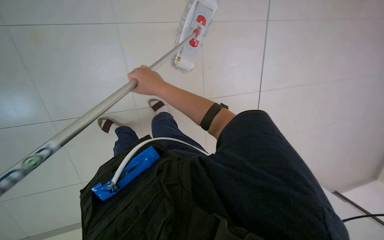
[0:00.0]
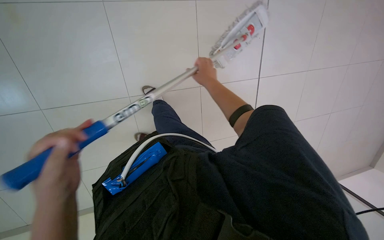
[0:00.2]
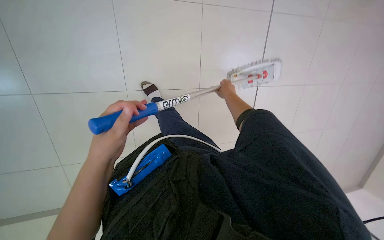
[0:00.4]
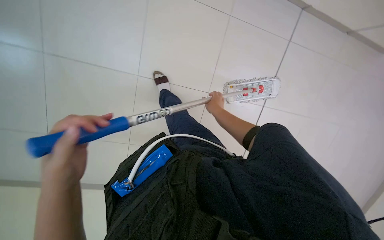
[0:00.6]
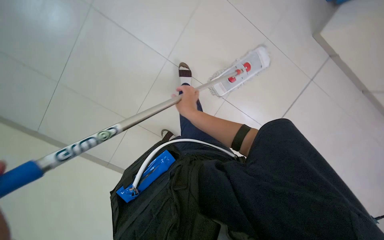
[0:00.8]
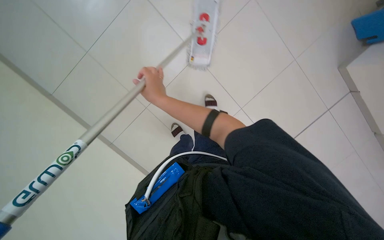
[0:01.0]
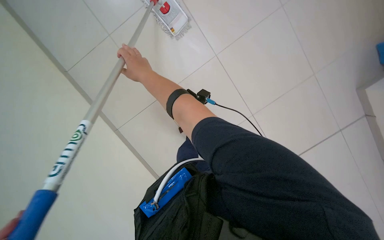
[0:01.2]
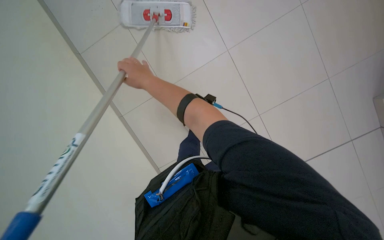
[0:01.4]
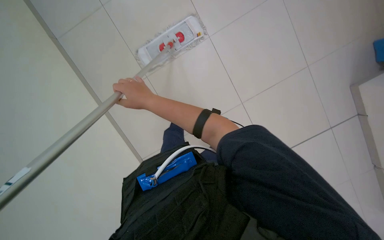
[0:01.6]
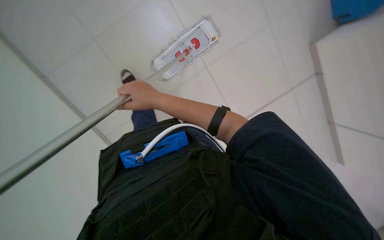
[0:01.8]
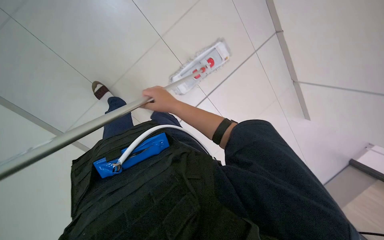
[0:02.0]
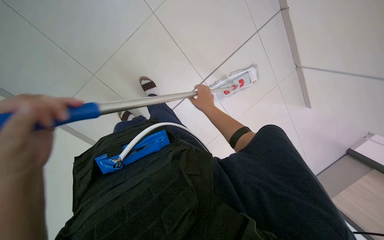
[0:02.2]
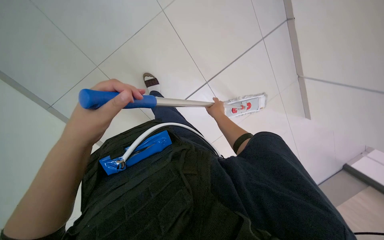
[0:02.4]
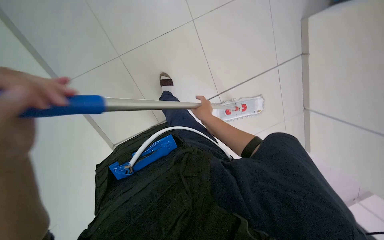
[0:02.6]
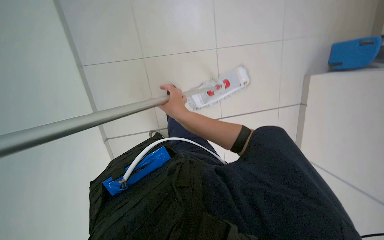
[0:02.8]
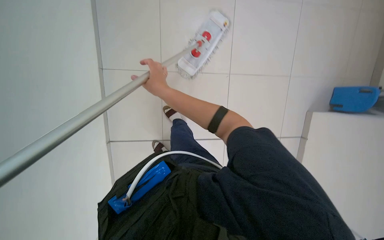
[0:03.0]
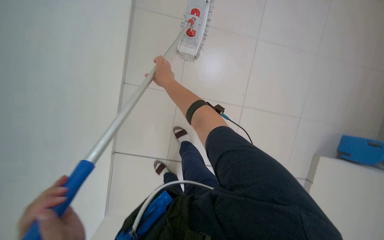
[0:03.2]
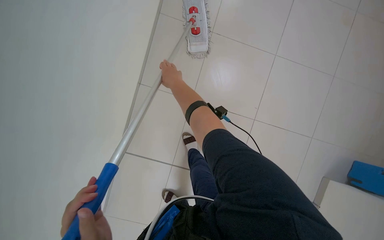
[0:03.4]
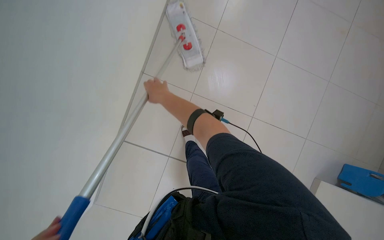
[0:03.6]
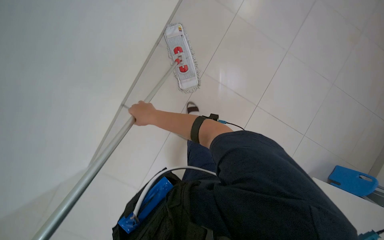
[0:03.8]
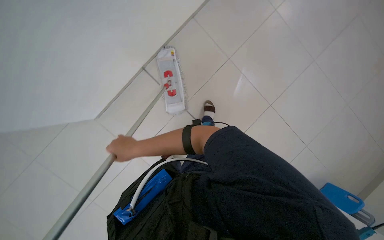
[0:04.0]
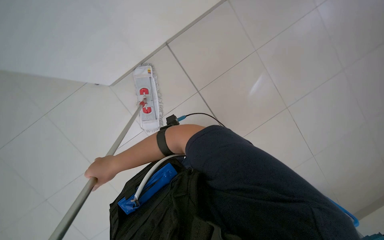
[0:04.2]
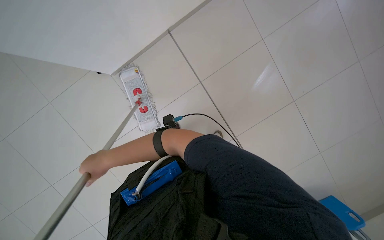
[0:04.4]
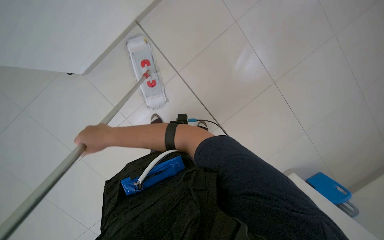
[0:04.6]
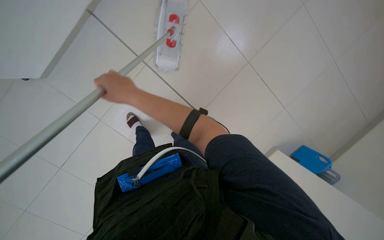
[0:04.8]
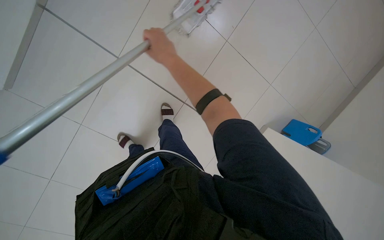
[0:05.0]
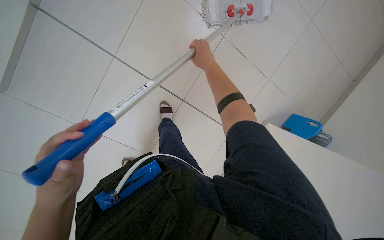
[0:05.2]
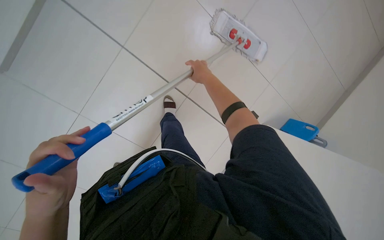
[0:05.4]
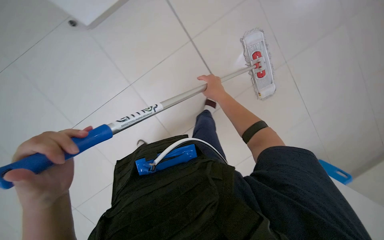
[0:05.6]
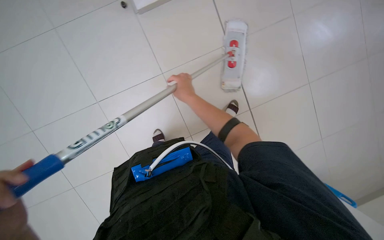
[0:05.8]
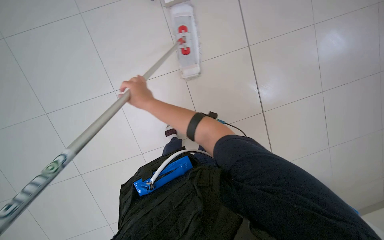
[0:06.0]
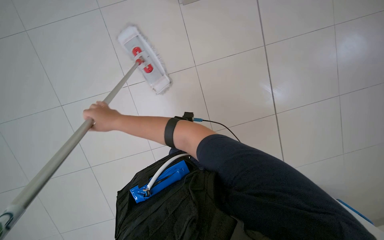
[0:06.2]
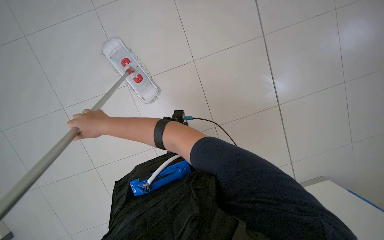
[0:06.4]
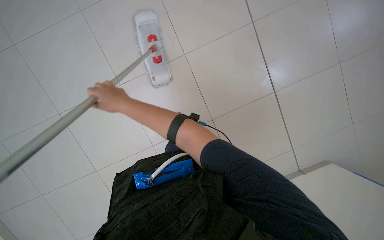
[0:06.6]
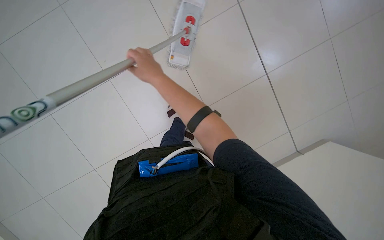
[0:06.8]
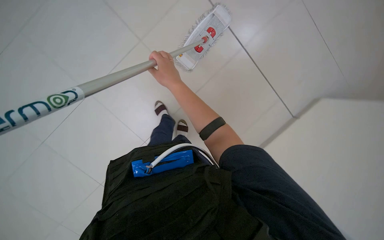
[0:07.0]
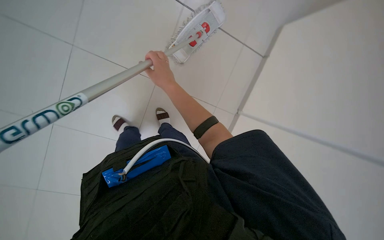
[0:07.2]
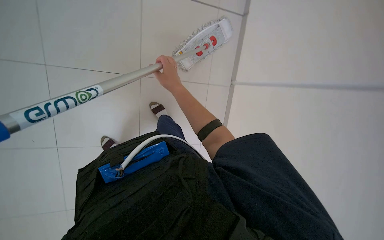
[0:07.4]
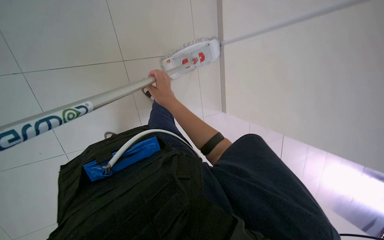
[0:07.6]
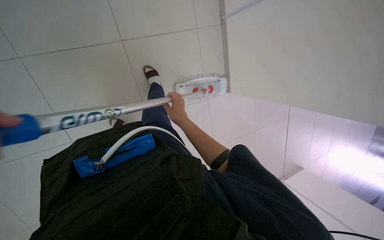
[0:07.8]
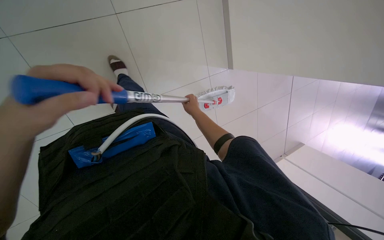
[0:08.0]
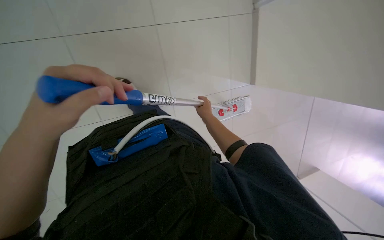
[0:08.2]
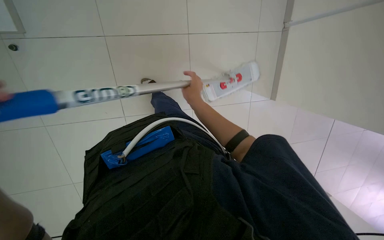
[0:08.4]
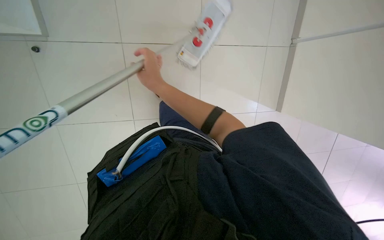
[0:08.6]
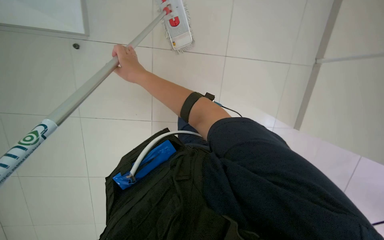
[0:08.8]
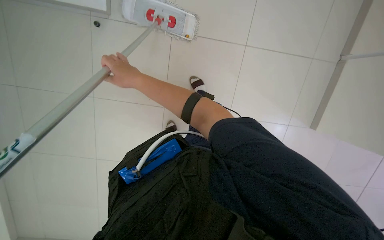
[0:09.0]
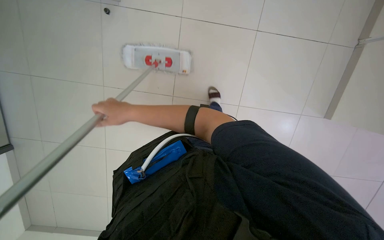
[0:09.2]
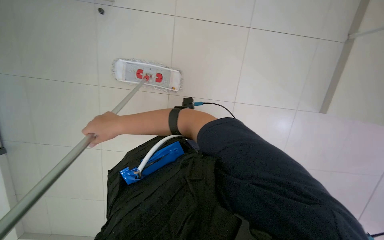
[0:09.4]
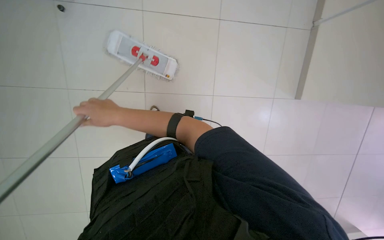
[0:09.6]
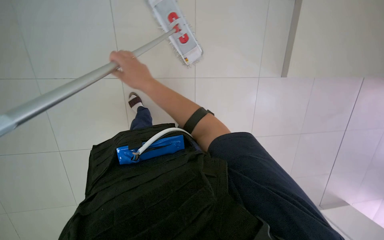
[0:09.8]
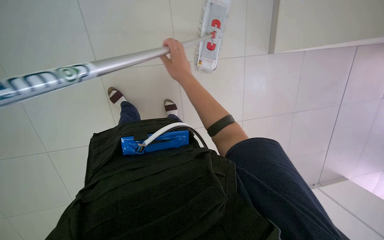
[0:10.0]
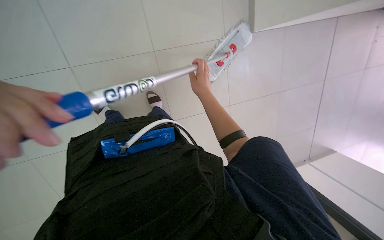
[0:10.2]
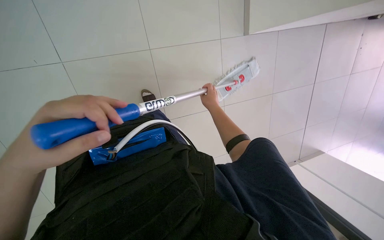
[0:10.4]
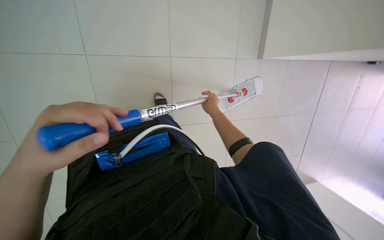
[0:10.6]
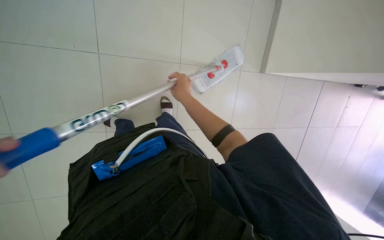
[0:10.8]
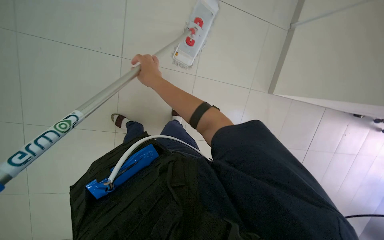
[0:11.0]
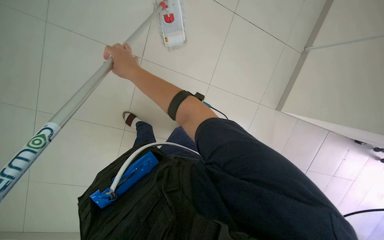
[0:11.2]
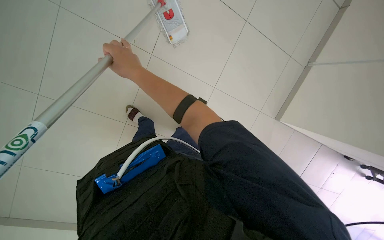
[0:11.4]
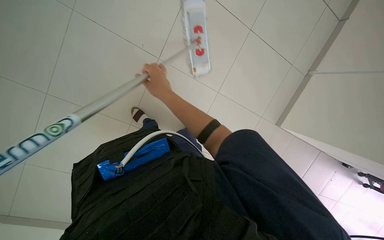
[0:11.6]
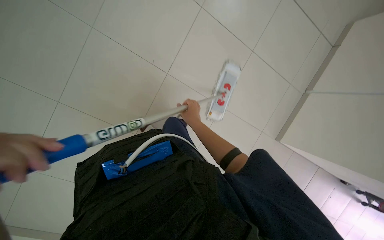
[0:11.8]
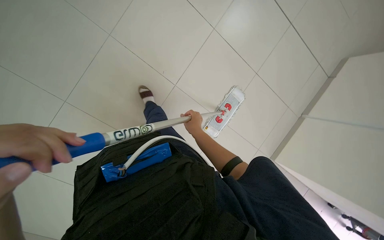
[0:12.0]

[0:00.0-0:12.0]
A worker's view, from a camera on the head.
Job: mopping floor.
The whole recording: Mopping tiled floor. The worker mops the tiled floor with a flat mop.
0:00.0 to 0:01.6: The wearer's head swings roughly 60 degrees to the left. The view tips upward by approximately 15 degrees.
0:03.0 to 0:04.4: The right hand heads down the picture and to the left, covering some 25 cm.
0:06.0 to 0:07.6: The camera is aimed roughly 20 degrees further to the right.
0:07.6 to 0:09.0: The camera is carried about 50 cm. The view swings some 40 degrees to the left.
0:09.0 to 0:10.4: The right hand shifts approximately 40 cm to the right and farther from the camera.
0:10.4 to 0:12.0: The view tilts about 15 degrees upward. The scene rotates clockwise by roughly 35 degrees. The right hand travels to the left by about 30 cm, and reaches about 20 cm nearer to the camera, then returns.

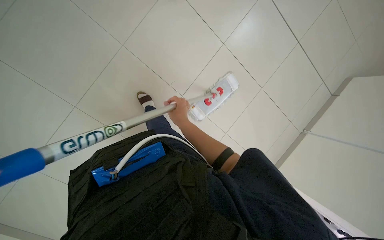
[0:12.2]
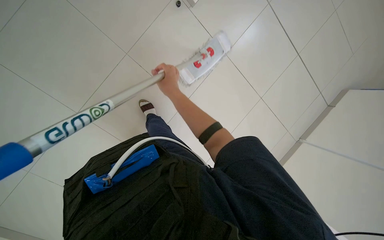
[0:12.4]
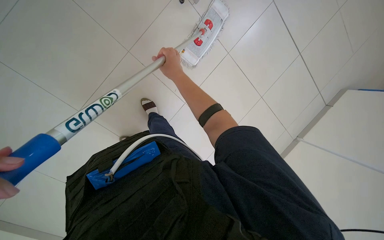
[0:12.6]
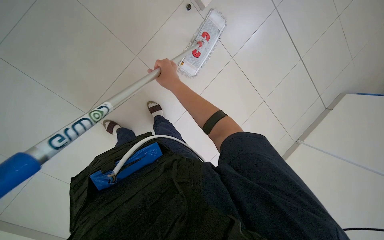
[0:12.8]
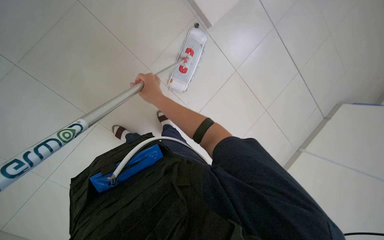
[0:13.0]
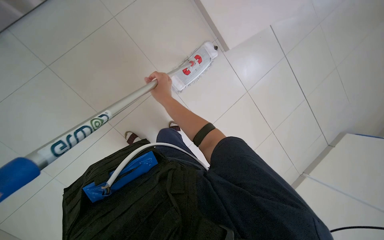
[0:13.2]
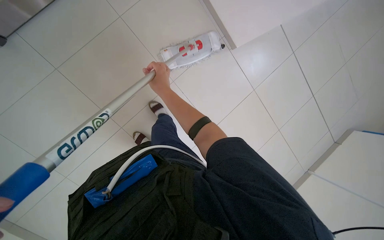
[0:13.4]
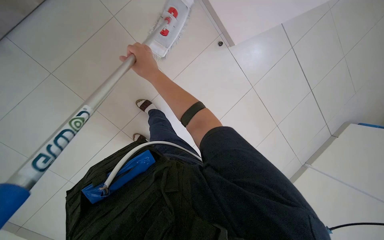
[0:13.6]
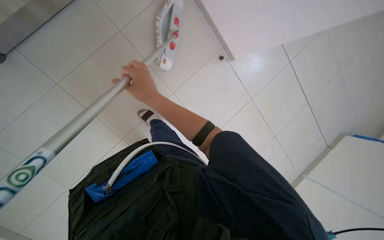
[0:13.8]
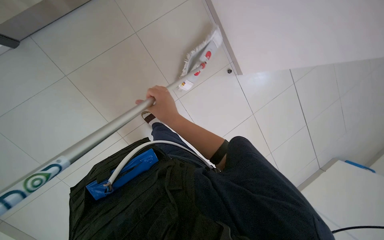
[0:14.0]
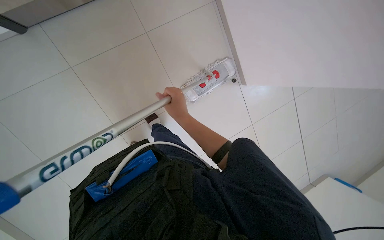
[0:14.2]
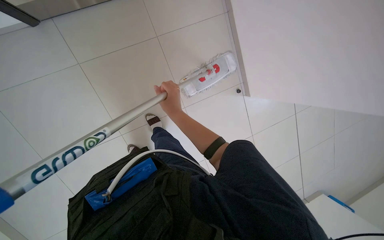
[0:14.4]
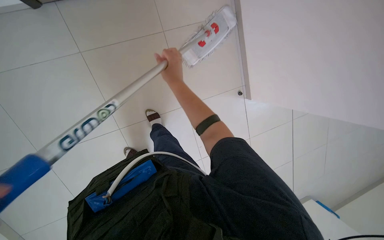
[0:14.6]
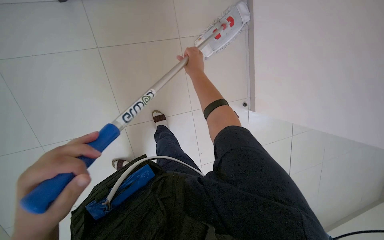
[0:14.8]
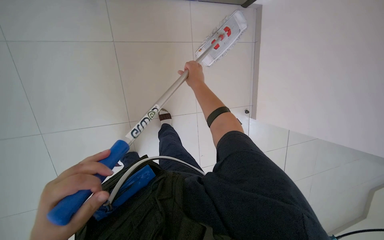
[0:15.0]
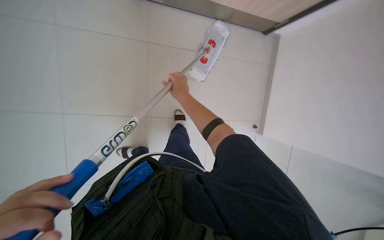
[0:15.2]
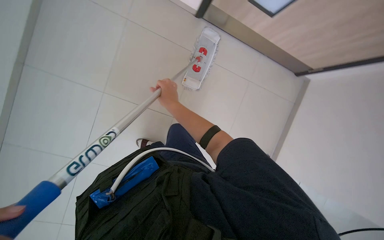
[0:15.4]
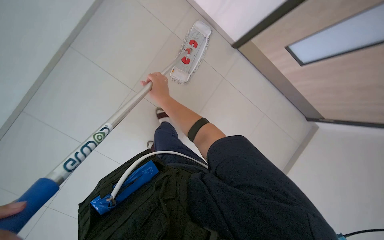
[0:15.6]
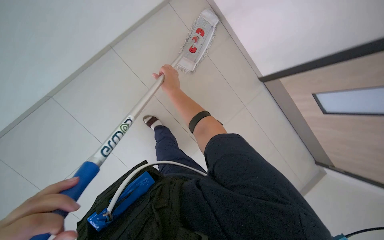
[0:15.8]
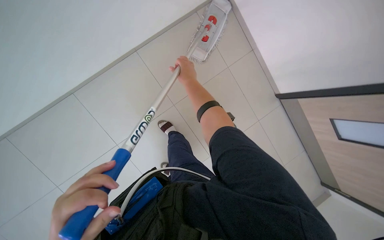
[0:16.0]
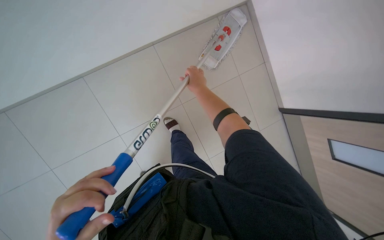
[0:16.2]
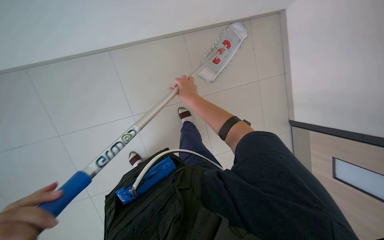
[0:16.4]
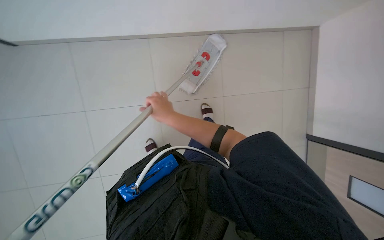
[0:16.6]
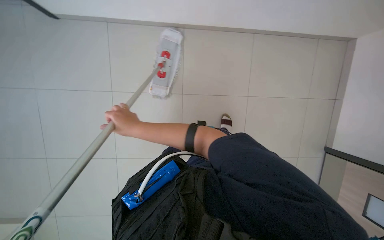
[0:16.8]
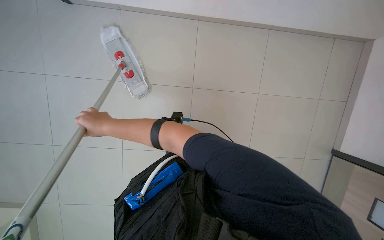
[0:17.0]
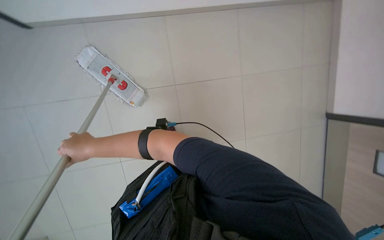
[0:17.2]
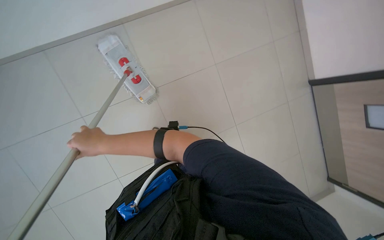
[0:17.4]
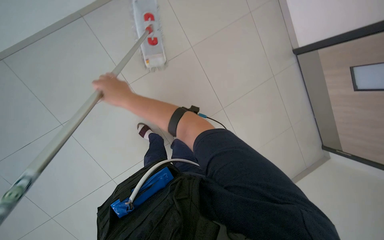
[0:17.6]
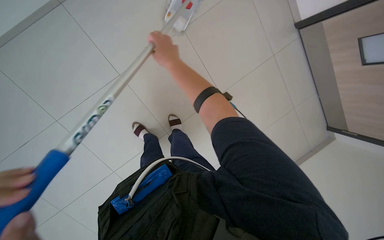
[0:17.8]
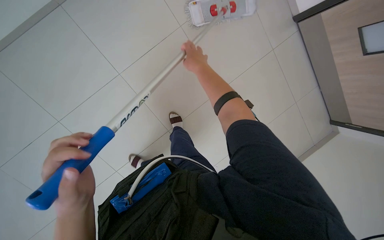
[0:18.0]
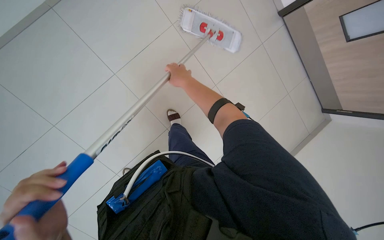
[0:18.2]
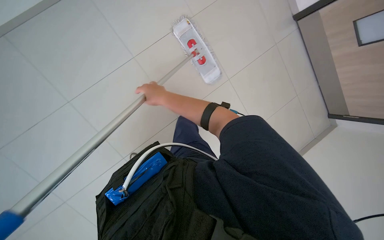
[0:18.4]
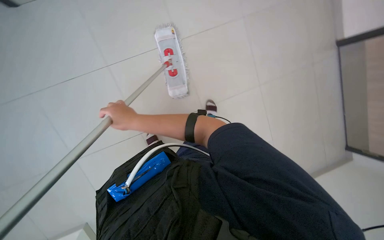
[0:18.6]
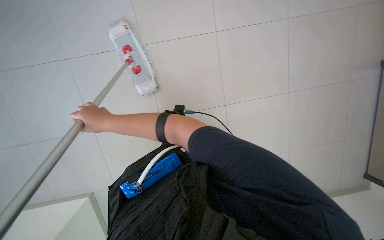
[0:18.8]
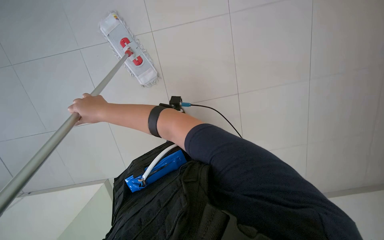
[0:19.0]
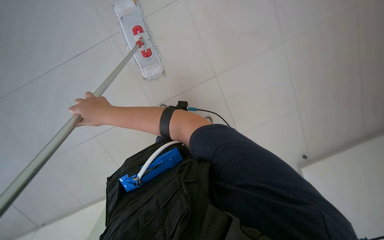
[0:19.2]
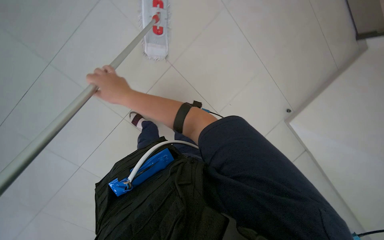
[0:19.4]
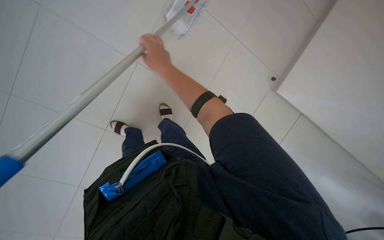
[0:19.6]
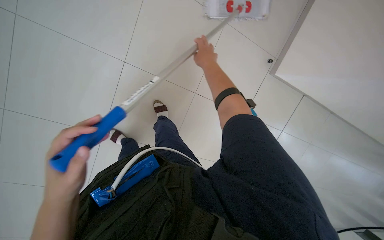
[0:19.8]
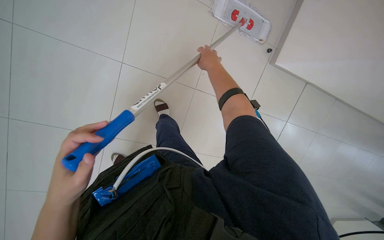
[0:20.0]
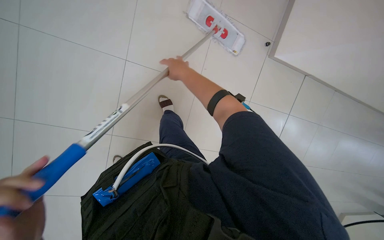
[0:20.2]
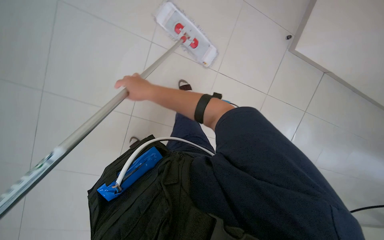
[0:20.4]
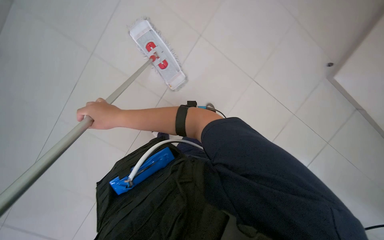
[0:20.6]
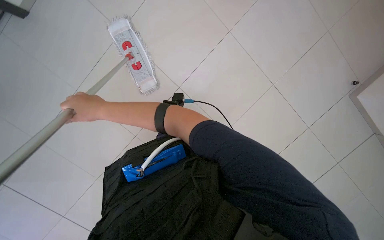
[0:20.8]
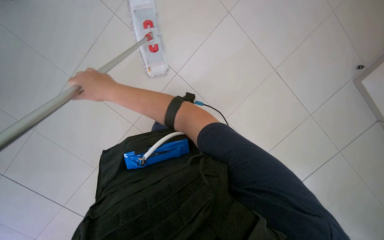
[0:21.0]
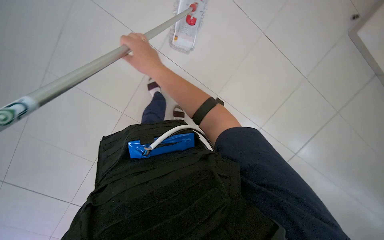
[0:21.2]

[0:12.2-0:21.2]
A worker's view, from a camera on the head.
Job: mopping floor.
The whole recording: Mopping tiled floor. The worker mops the tiled floor with a flat mop.
0:12.2 to 0:13.8: The right hand goes roughly 25 cm up the picture and nearer to the camera.
0:13.8 to 0:15.2: The camera travels roughly 50 cm. The scene rotates clockwise by roughly 35 degrees.
0:18.2 to 0:19.8: The wearer looks some 35 degrees further to the right. The view tilts roughly 15 degrees downward.
